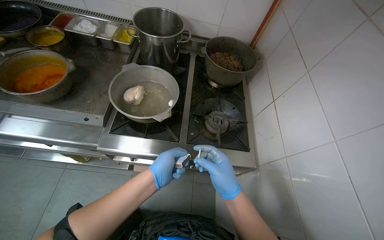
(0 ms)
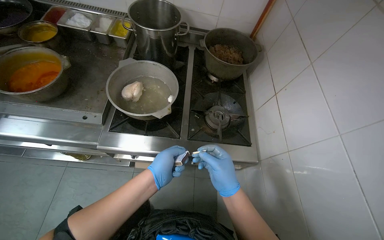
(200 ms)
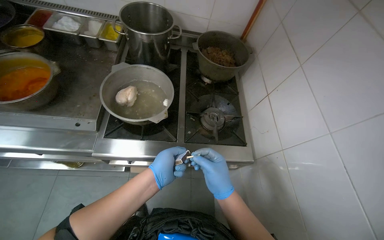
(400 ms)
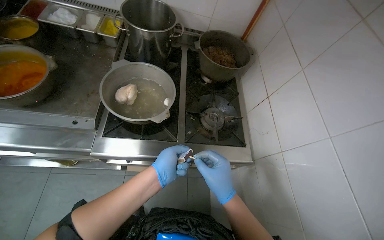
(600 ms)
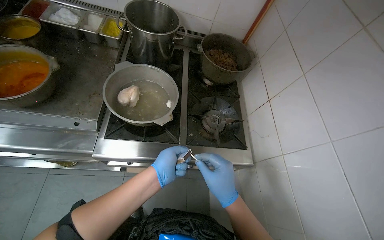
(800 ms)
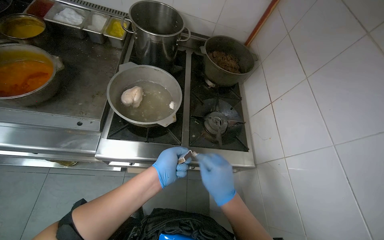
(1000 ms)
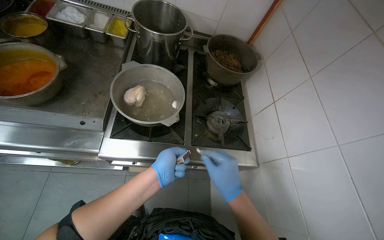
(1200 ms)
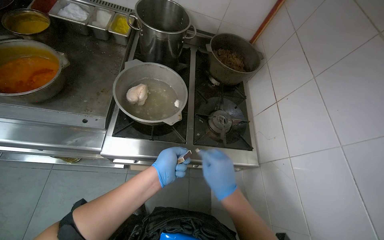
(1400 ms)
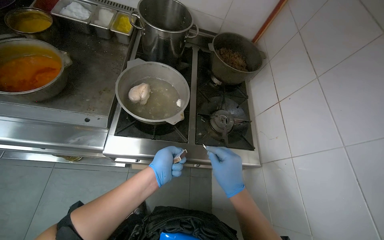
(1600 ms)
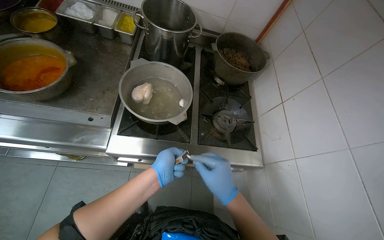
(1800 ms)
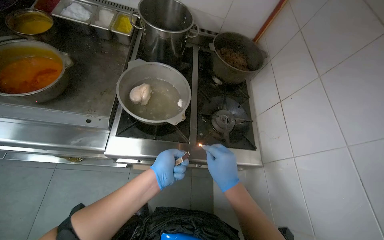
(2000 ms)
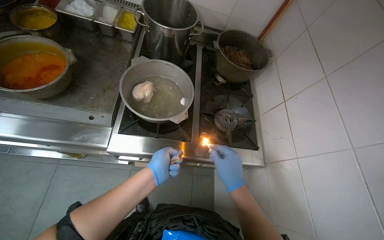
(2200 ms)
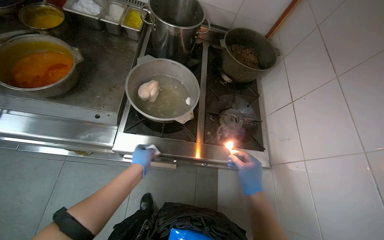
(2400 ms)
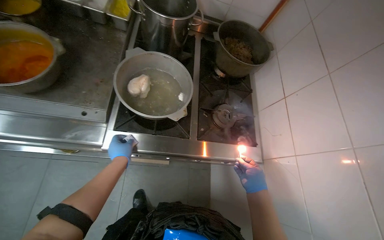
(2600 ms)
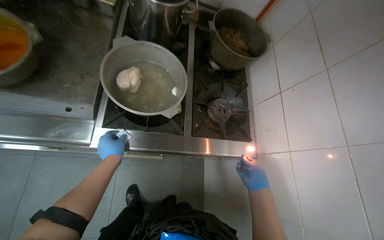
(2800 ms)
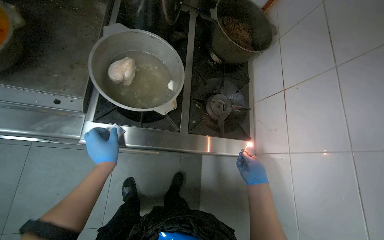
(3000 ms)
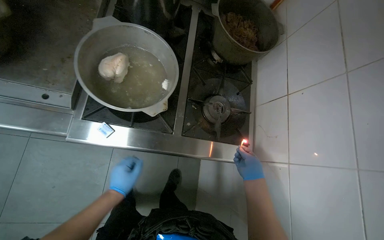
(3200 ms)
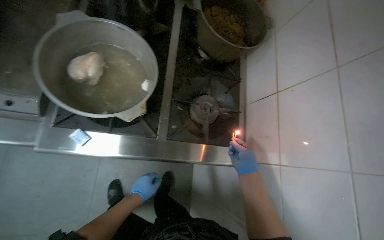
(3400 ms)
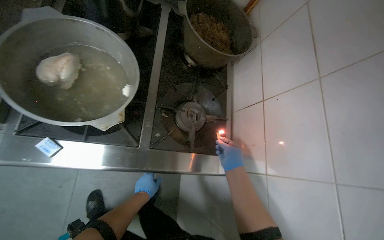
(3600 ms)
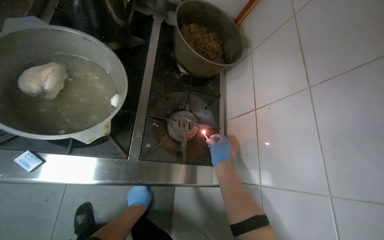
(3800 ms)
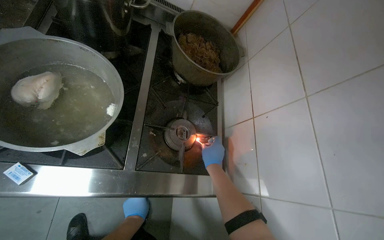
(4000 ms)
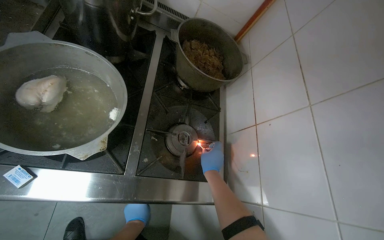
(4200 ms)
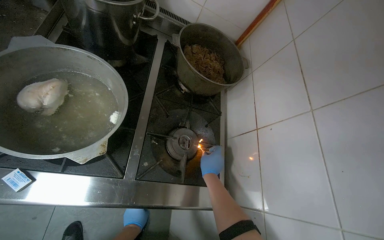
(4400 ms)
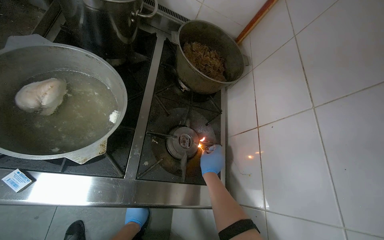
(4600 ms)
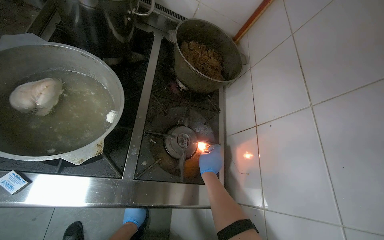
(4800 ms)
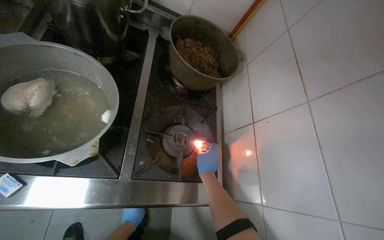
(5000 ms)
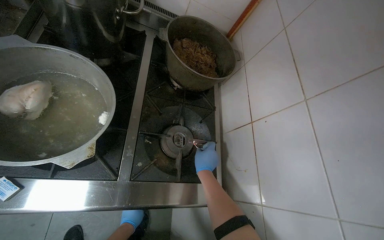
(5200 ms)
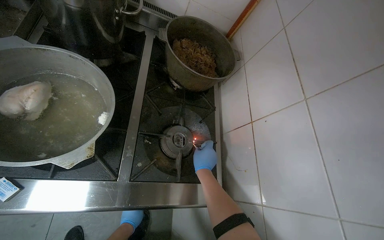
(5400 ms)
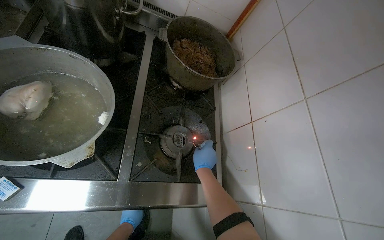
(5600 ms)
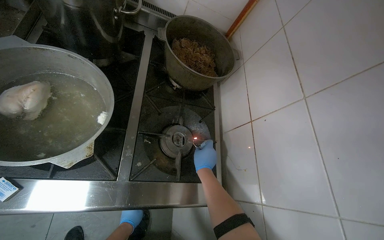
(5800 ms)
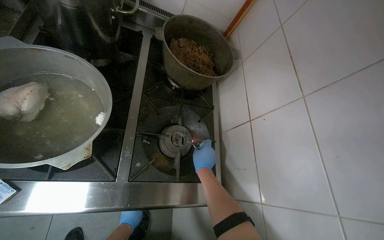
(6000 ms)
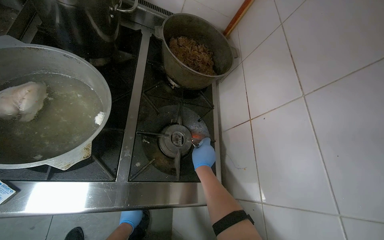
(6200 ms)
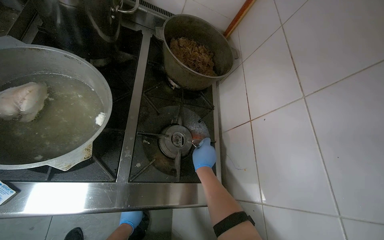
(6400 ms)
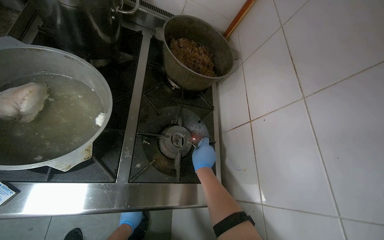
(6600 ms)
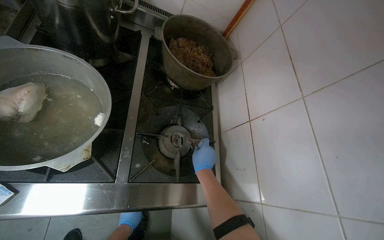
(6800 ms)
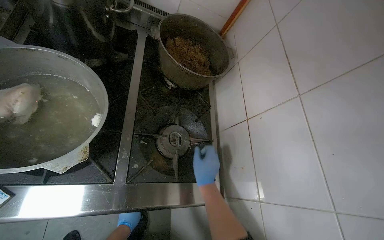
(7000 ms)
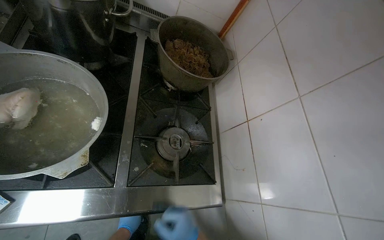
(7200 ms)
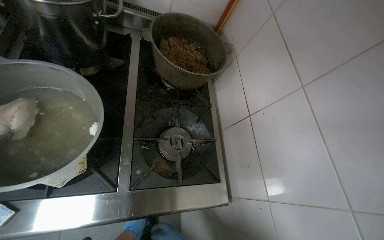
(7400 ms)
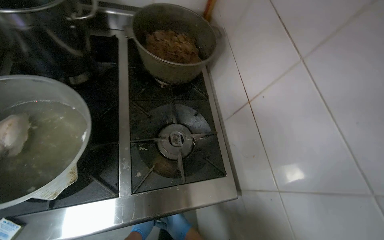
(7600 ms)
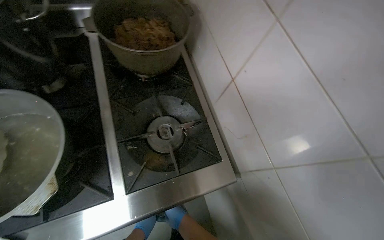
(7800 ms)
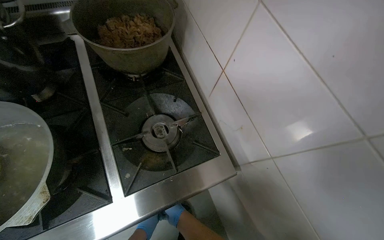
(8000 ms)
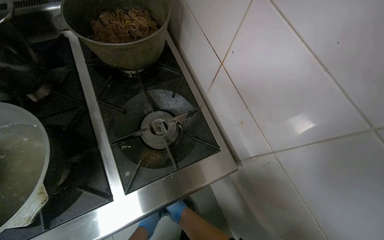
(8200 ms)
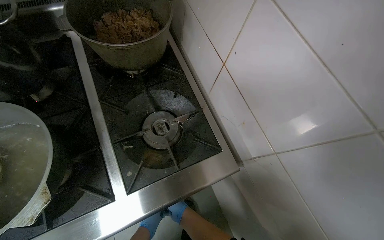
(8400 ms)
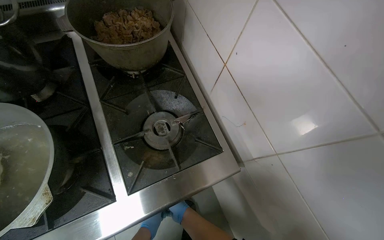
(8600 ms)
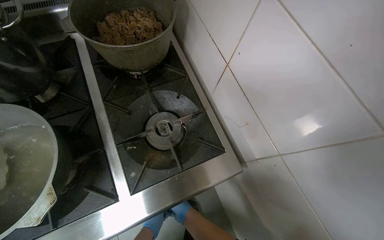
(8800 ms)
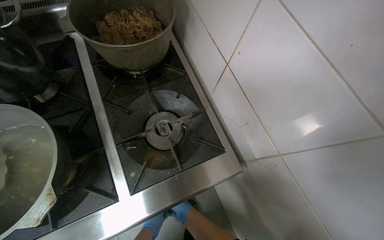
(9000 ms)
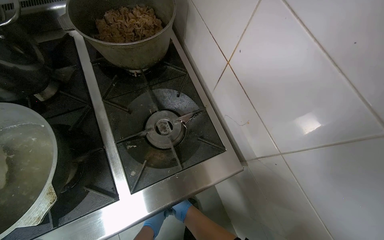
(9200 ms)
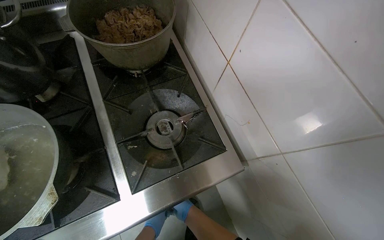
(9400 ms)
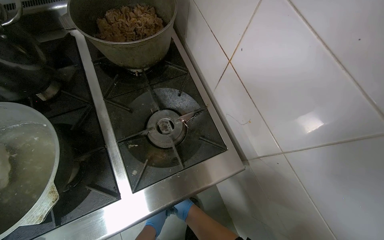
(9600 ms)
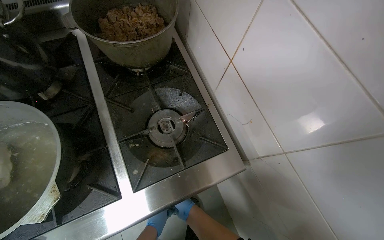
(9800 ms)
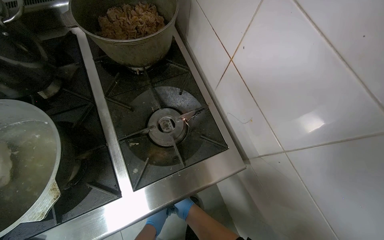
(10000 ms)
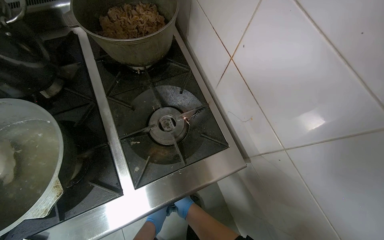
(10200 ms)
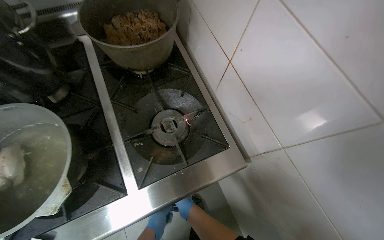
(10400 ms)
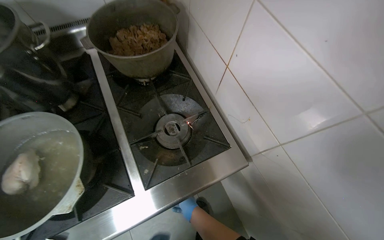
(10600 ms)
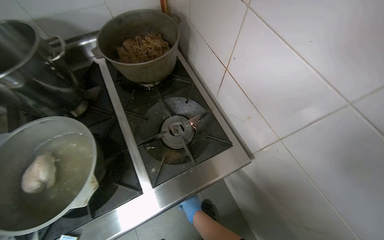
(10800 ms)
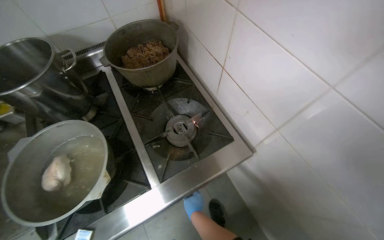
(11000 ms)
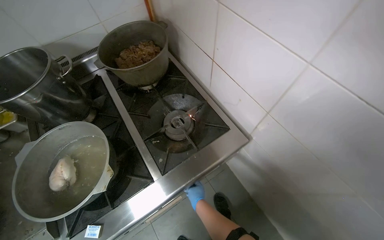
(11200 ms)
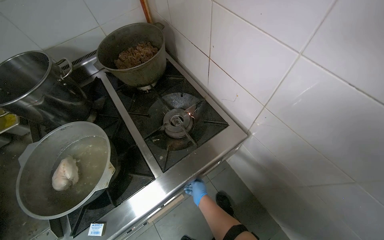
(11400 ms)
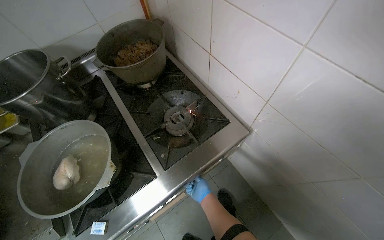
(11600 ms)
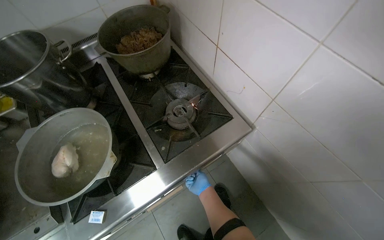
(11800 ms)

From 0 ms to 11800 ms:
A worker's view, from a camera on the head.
Job: preparing food.
The whole recording: Lighting gas burner. The worker uses a match to light a gas burner on the stove.
From 1400 ms to 3000 ms: The left hand heads to the left and farther from the camera, covering some 20 cm, while the right hand is displaced farther from the camera and to the right by approximately 30 cm.
From 3000 ms to 4400 ms: The left hand travels farther from the camera and down the picture by roughly 30 cm.
From 4400 ms to 6000 ms: The hands work in one place, with small movements.
From 8800 ms to 10400 ms: The hands stay close to where they were, moving slightly.

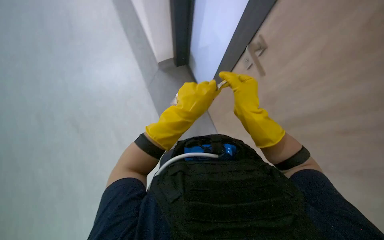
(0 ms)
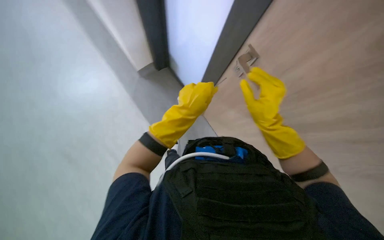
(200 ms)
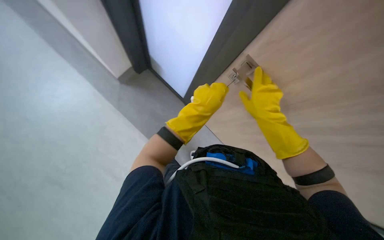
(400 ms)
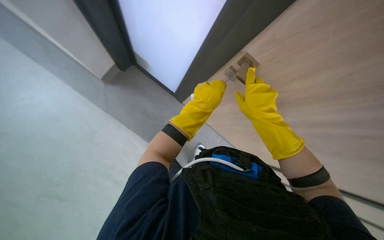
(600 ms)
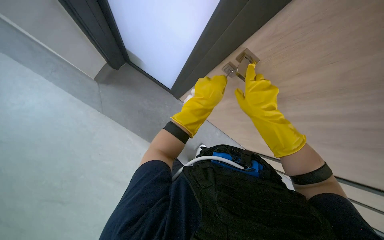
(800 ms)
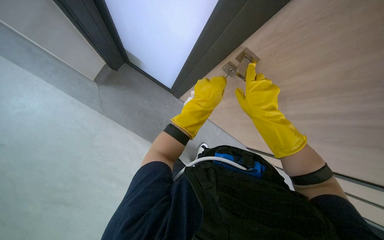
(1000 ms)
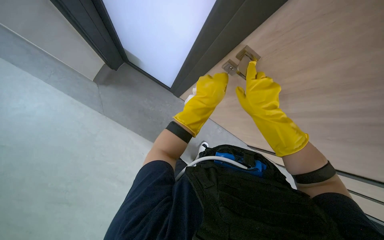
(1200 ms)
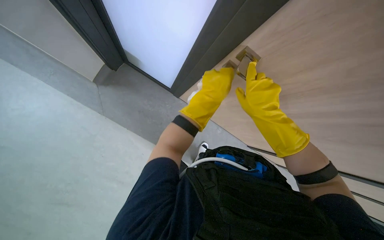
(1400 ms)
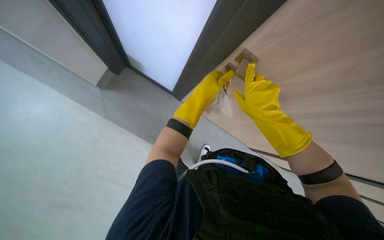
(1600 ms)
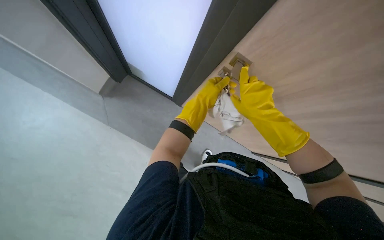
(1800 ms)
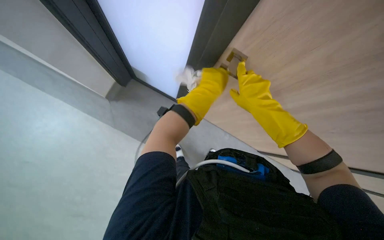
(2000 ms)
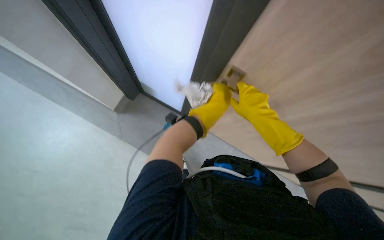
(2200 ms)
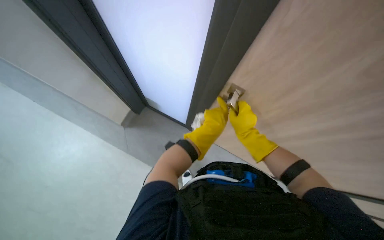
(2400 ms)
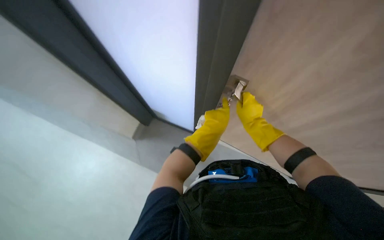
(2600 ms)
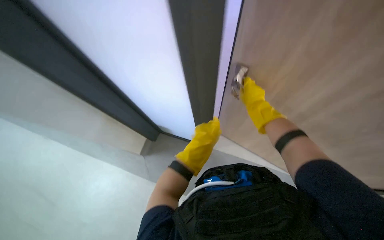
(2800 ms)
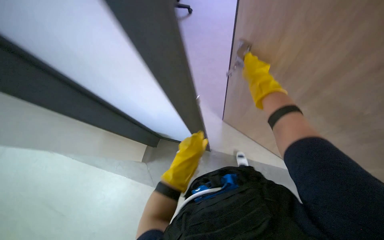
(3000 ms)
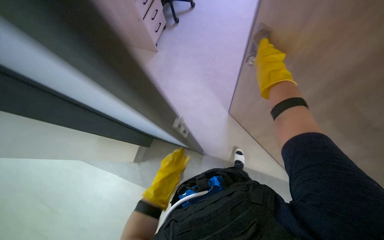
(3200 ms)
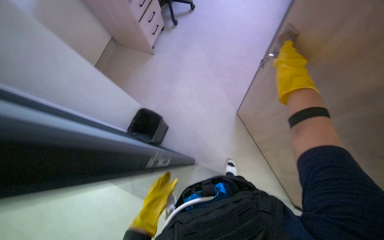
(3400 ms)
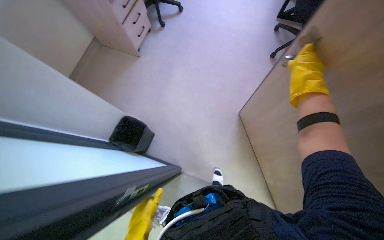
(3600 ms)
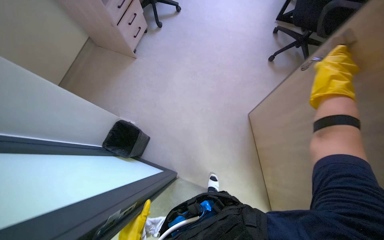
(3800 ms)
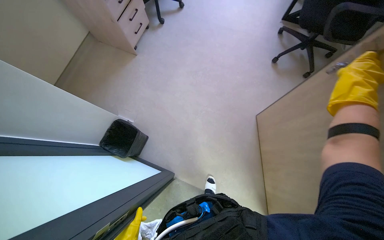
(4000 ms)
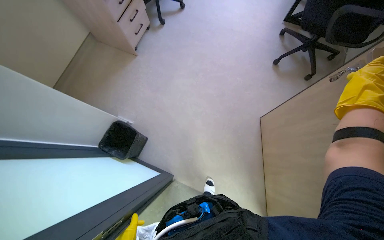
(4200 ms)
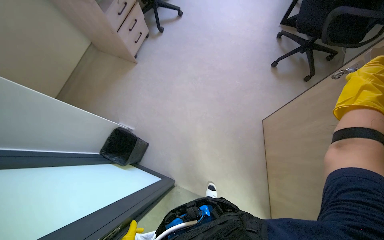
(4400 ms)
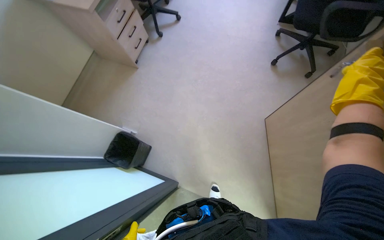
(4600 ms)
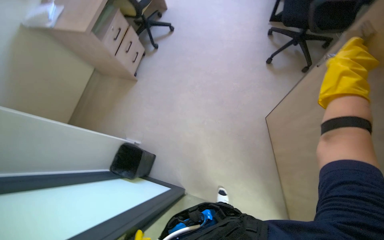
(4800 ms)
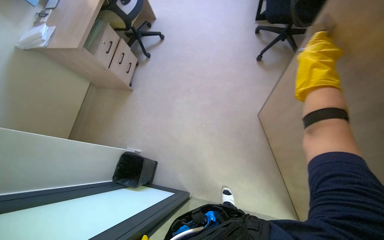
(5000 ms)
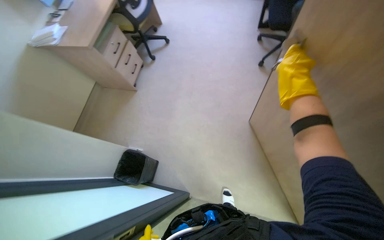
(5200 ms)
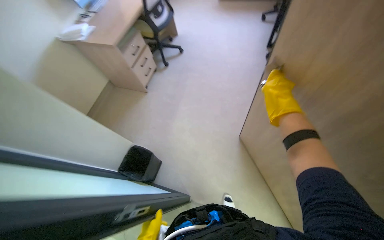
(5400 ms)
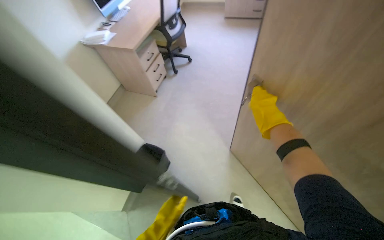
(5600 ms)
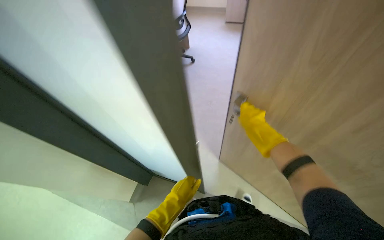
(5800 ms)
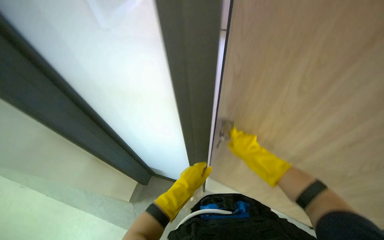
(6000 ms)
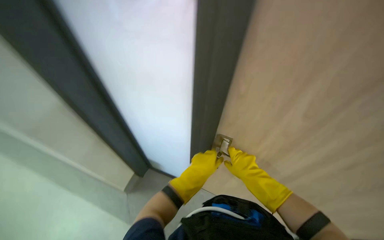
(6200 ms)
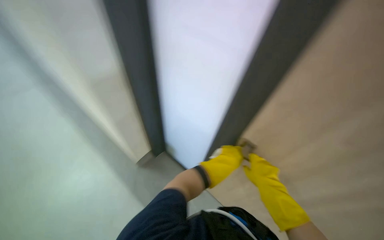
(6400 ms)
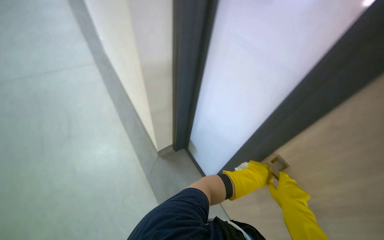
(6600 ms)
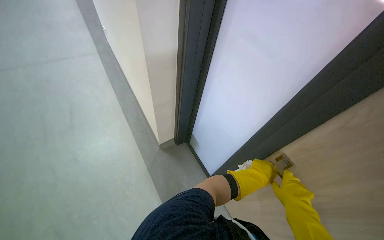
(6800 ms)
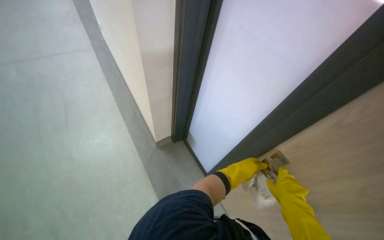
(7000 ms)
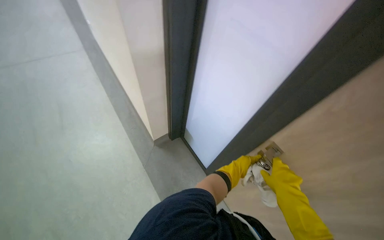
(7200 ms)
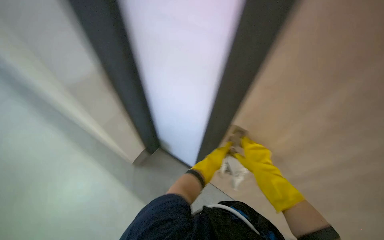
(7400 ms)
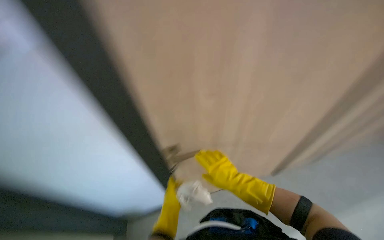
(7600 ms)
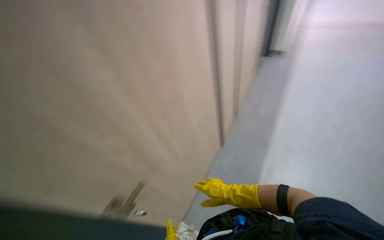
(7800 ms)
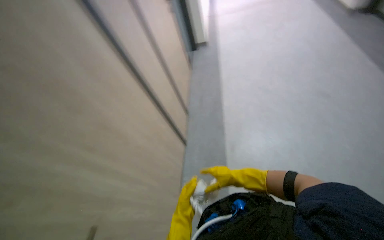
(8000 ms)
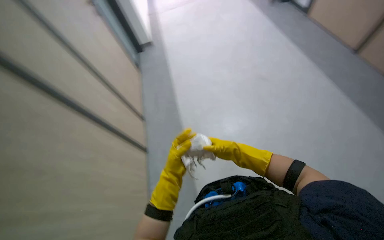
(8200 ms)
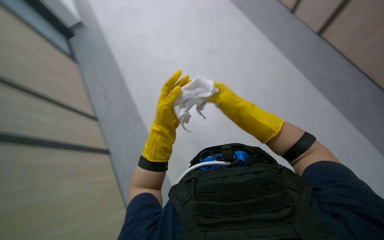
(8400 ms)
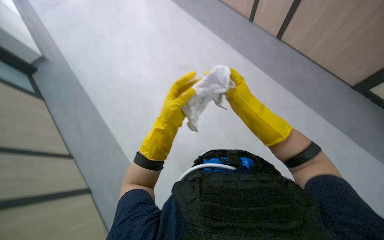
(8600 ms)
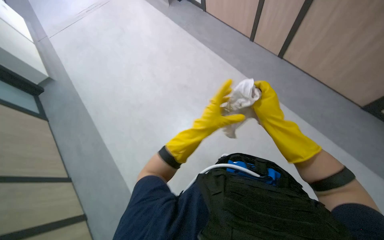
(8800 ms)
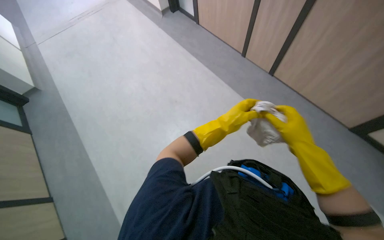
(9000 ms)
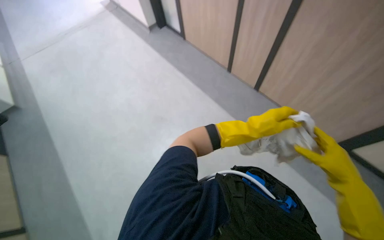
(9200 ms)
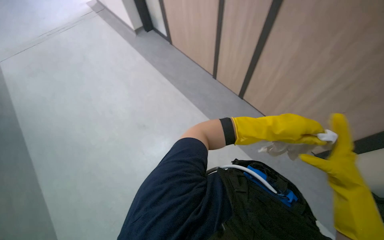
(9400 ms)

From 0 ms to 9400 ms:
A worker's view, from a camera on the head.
Job: wiping surfaces.
The whole recording: Wiping office surfaces and furniture. The worker wipes various office surfaces including door handles, desk sides, and desk tops, moving items as needed.
From 0 ms to 1600 ms: The left hand shifts some 10 cm farther from the camera.
From 1600 ms to 3200 ms: The view tilts some 20 degrees upward. The scene rotates counterclockwise by approximately 25 degrees. The left hand moves down the picture, roughly 15 cm. The right hand goes farther from the camera and returns, approximately 20 cm each way.
From 4800 ms to 6200 ms: The camera is carried some 70 cm. The view tips upward by some 25 degrees.
